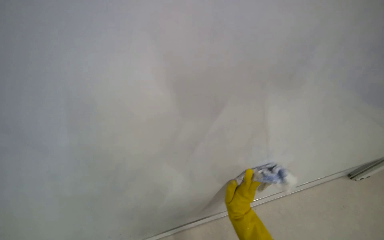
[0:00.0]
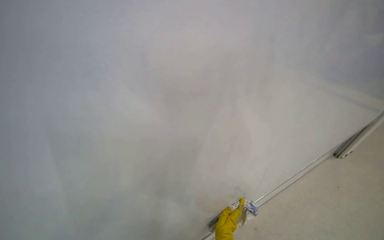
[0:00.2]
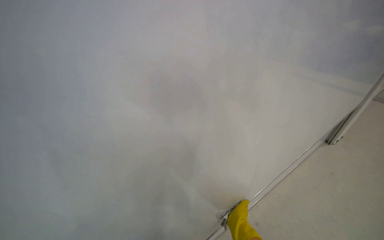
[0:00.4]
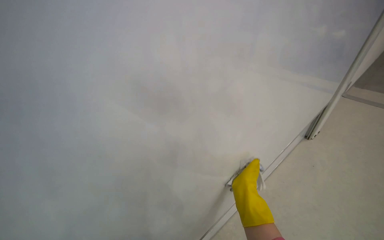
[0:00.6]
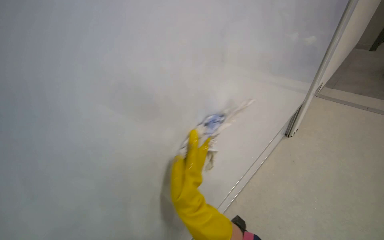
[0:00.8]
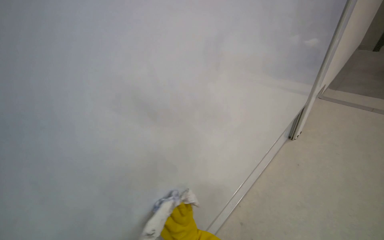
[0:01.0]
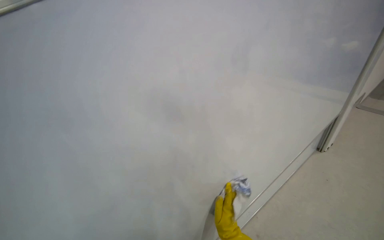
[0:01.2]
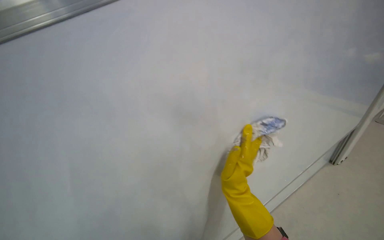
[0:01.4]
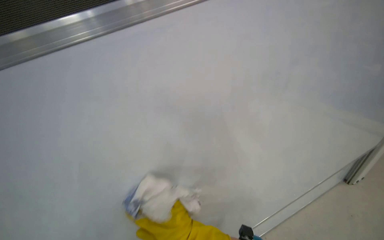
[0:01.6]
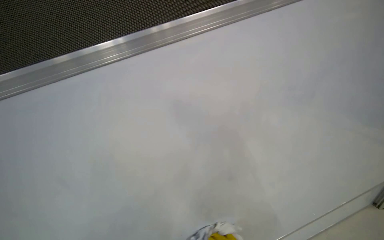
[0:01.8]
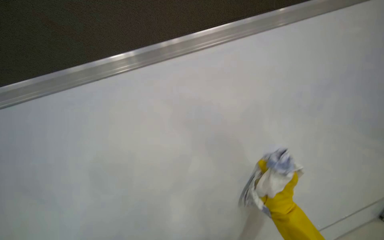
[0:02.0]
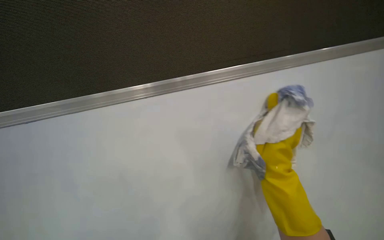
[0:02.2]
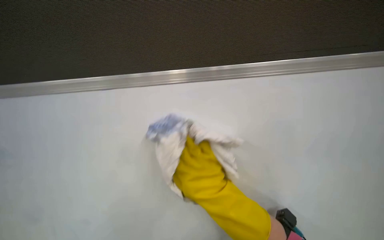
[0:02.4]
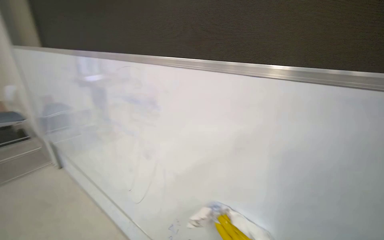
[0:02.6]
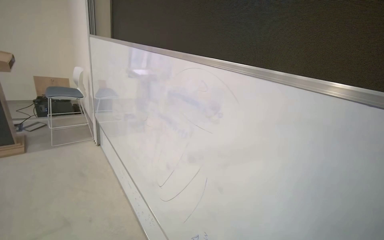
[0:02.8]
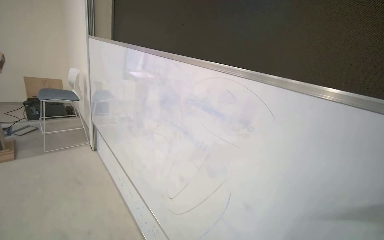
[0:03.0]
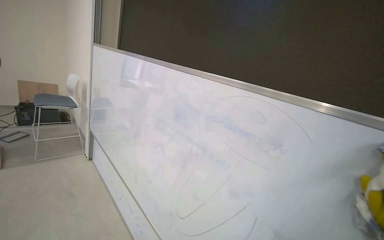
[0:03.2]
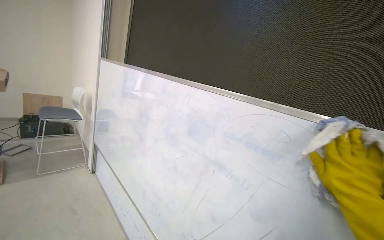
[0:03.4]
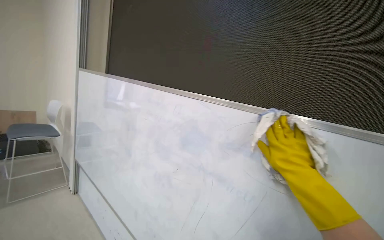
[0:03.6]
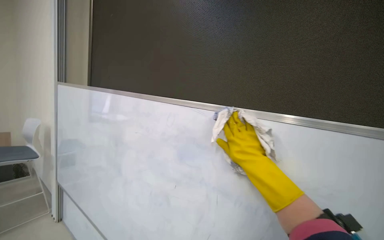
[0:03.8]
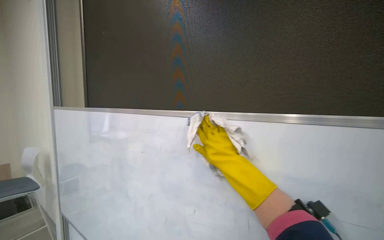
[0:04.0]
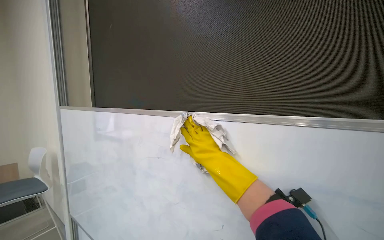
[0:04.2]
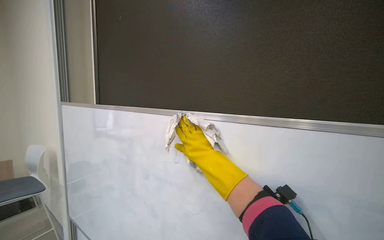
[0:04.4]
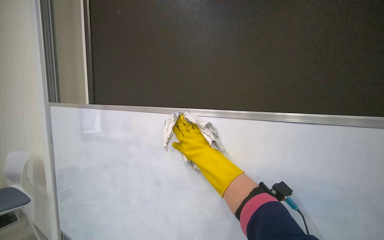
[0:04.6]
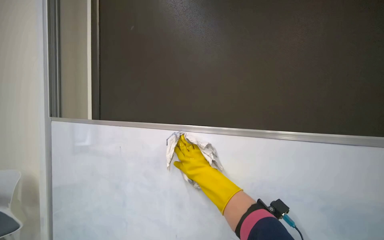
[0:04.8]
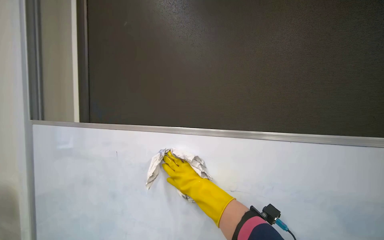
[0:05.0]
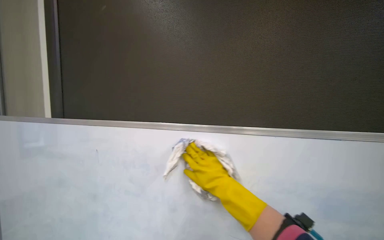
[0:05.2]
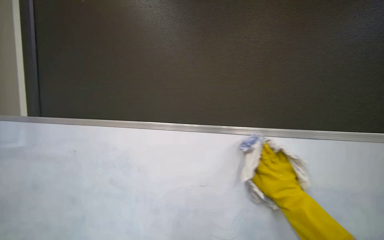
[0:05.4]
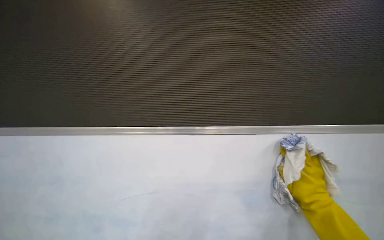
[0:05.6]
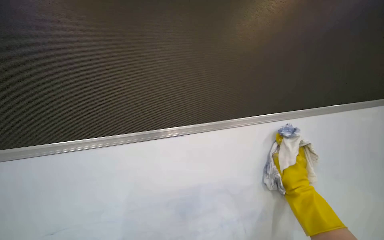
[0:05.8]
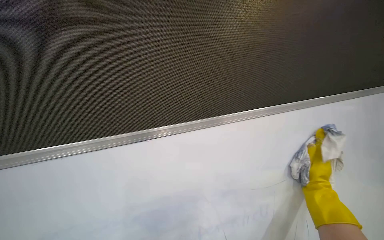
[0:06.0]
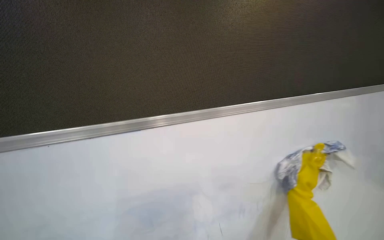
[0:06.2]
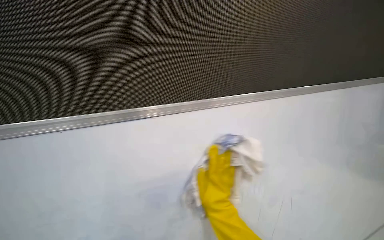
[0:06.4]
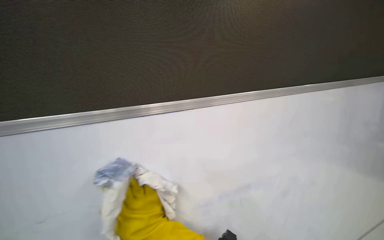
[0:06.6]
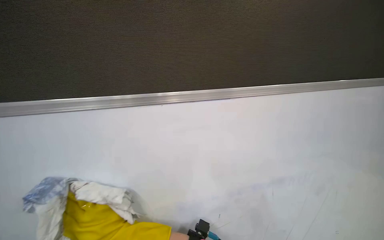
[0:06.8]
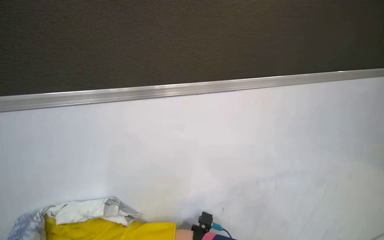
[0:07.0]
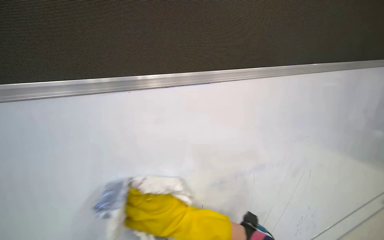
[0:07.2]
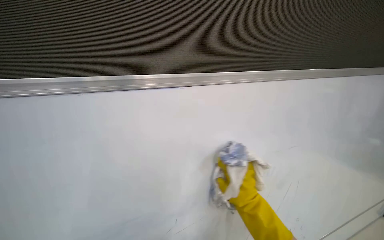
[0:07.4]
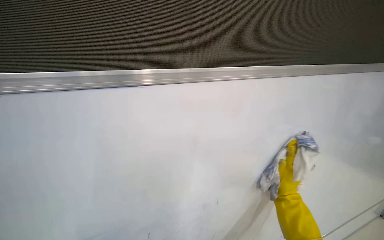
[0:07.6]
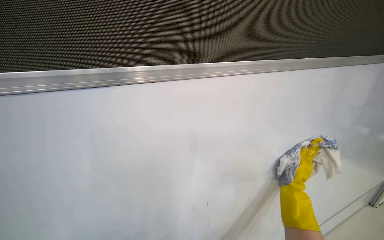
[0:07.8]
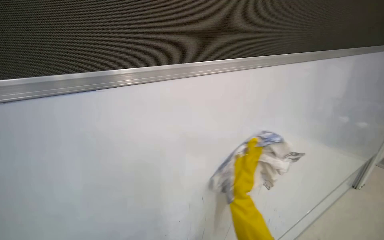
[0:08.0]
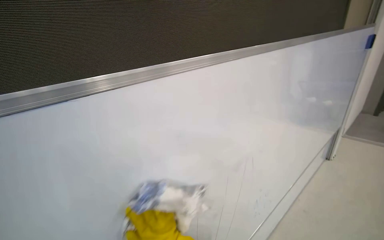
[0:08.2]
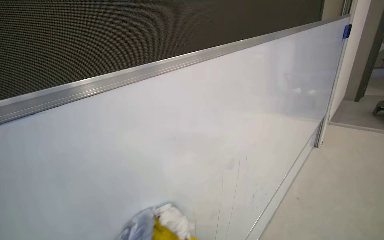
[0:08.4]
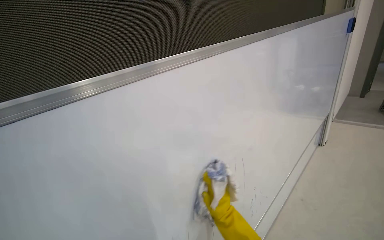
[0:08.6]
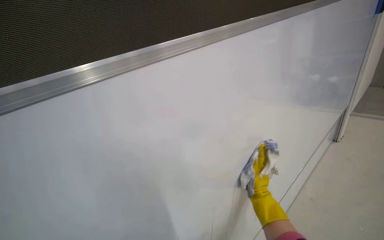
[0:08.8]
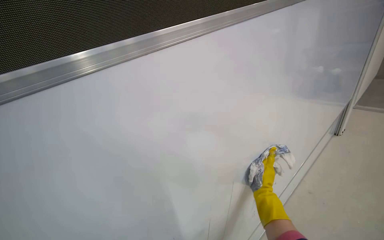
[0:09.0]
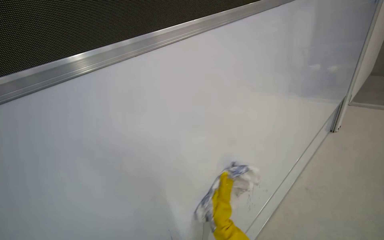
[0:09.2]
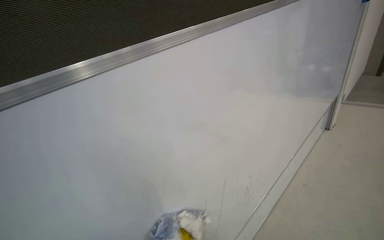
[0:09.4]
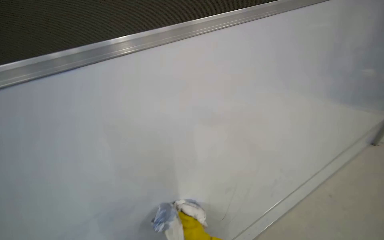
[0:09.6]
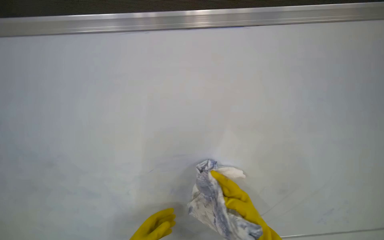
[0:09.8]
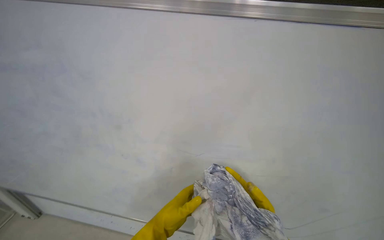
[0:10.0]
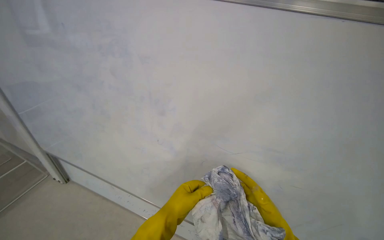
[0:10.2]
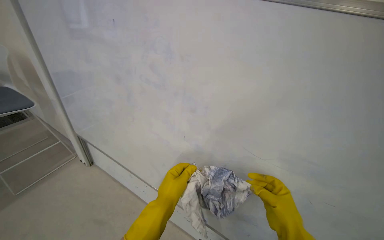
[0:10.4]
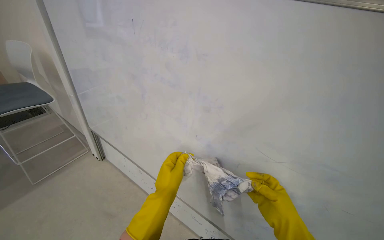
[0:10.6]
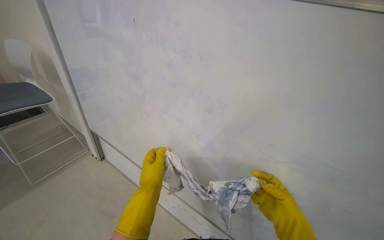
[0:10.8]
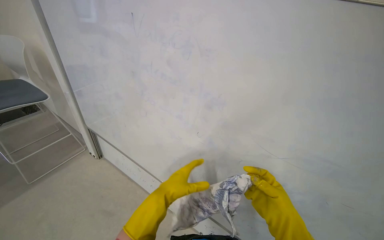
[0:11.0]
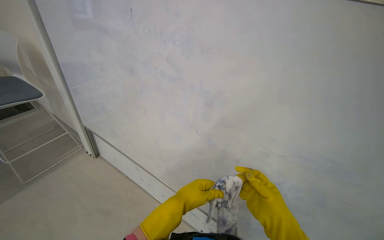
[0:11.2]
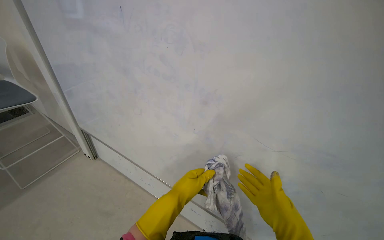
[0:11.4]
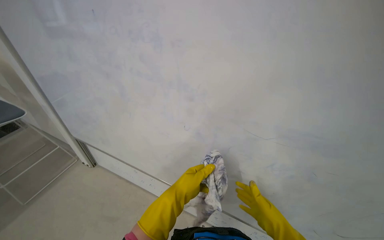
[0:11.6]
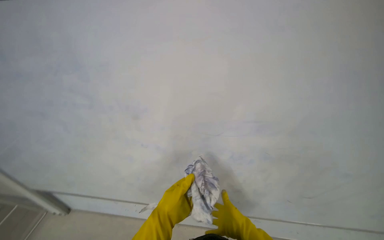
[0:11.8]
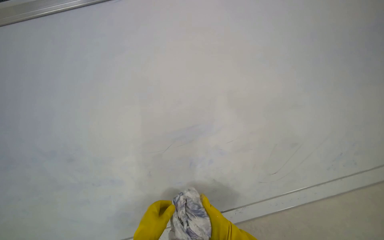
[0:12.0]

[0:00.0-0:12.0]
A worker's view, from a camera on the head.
Job: wiping surfaces.
The whole recording: Cleaning whiteboard surface. The worker cleans the whiteboard surface with a cloth.
0:01.6 to 0:03.0: The wearer's head swings about 40 degrees to the left. The wearer looks some 20 degrees further upward.
0:03.0 to 0:04.4: The view tilts roughly 15 degrees upward.
0:04.4 to 0:06.0: The view pans to the right by some 25 degrees. The camera pitches downward, by approximately 15 degrees.
0:07.6 to 0:09.0: The view tips downward by about 20 degrees.

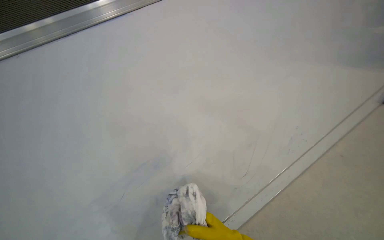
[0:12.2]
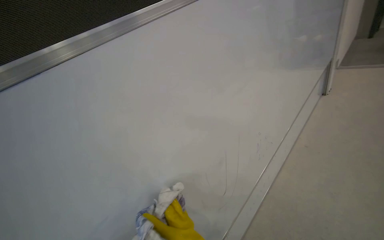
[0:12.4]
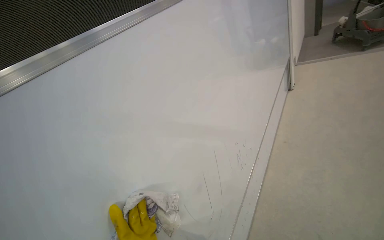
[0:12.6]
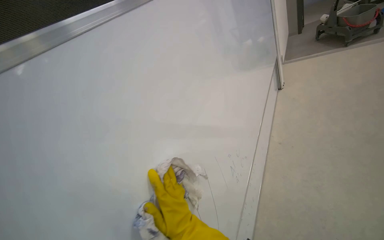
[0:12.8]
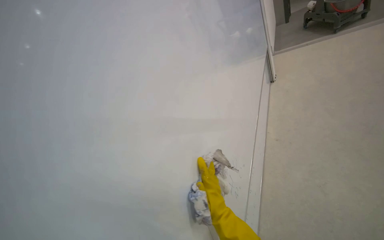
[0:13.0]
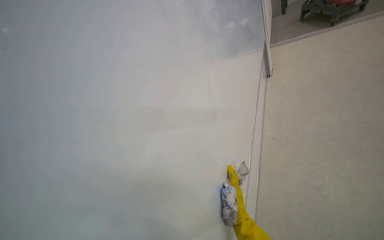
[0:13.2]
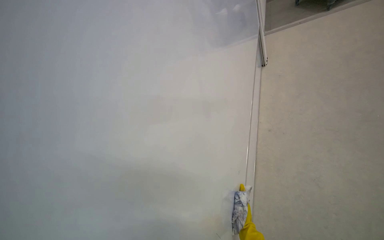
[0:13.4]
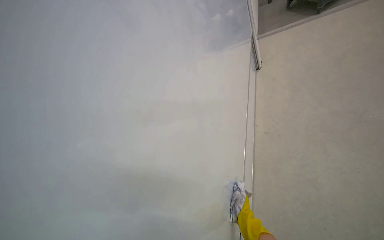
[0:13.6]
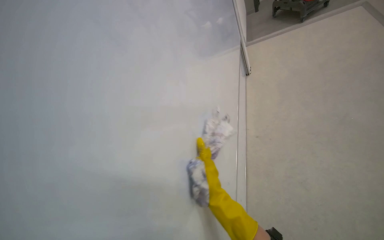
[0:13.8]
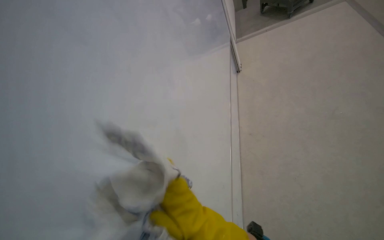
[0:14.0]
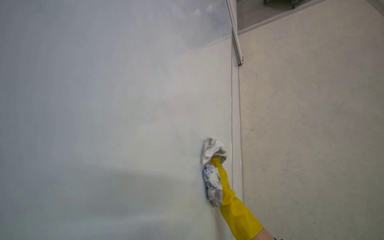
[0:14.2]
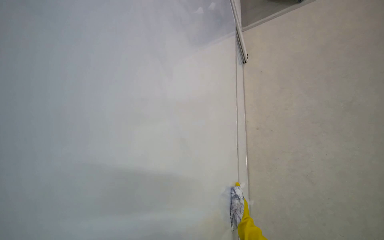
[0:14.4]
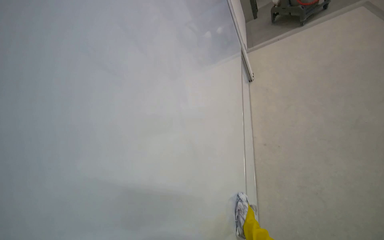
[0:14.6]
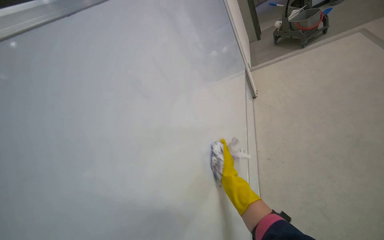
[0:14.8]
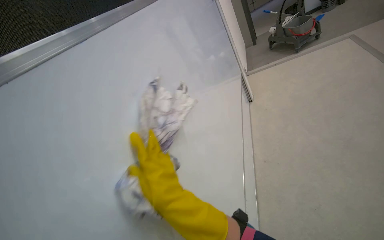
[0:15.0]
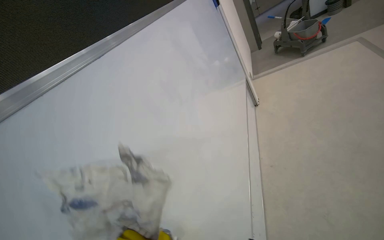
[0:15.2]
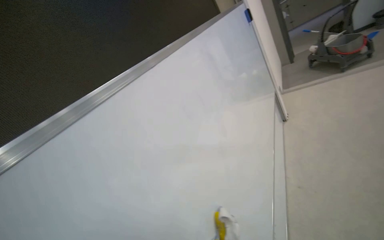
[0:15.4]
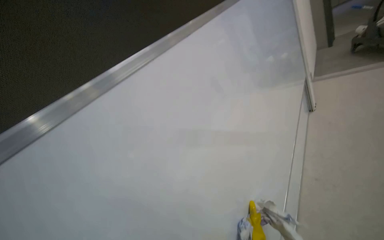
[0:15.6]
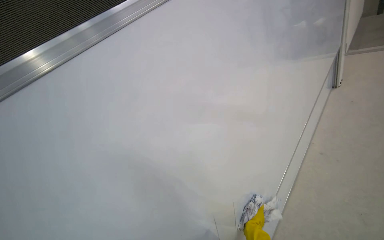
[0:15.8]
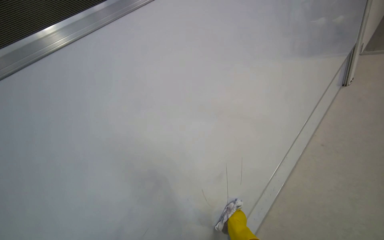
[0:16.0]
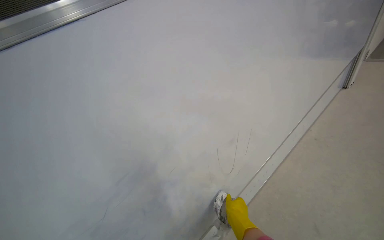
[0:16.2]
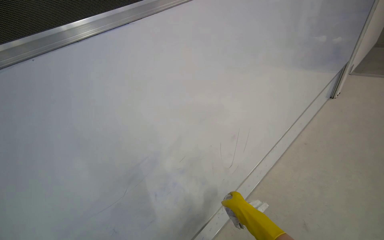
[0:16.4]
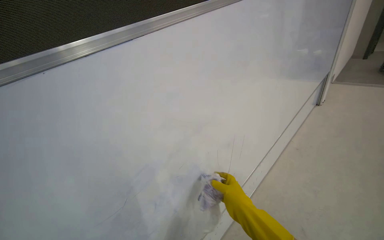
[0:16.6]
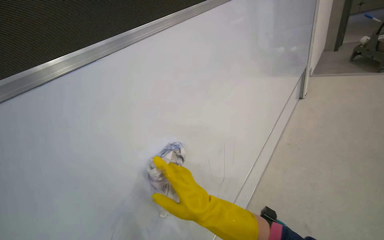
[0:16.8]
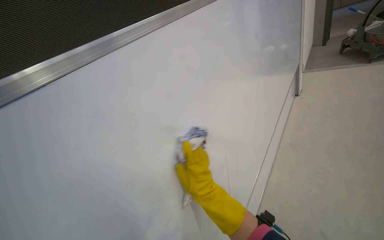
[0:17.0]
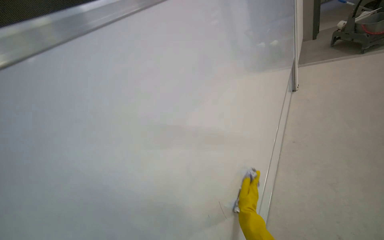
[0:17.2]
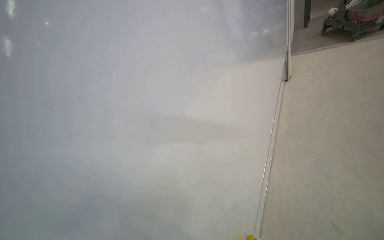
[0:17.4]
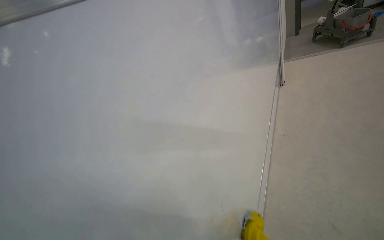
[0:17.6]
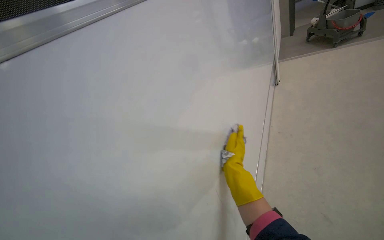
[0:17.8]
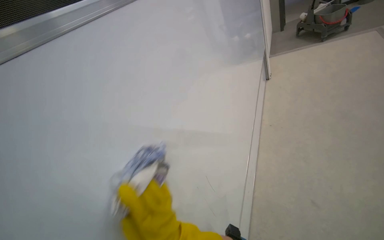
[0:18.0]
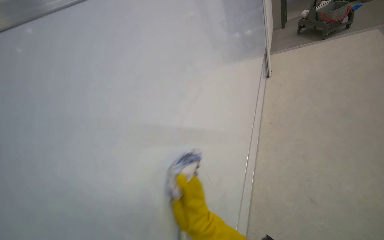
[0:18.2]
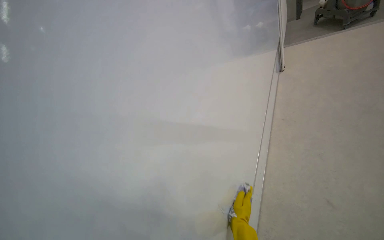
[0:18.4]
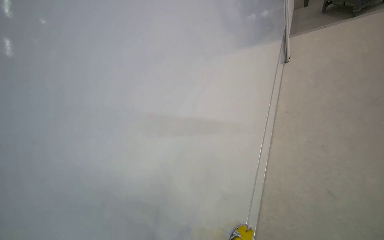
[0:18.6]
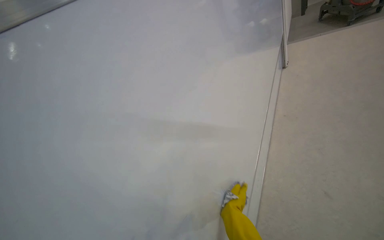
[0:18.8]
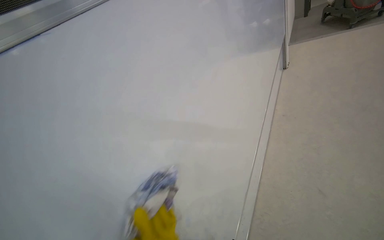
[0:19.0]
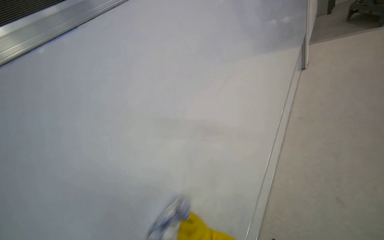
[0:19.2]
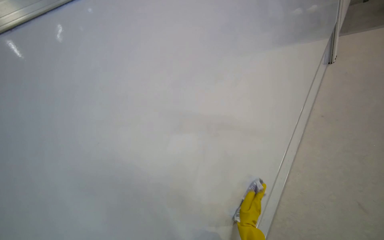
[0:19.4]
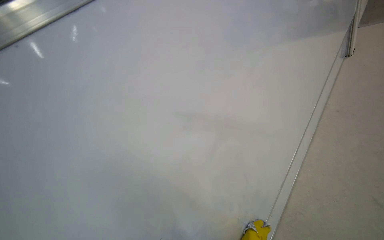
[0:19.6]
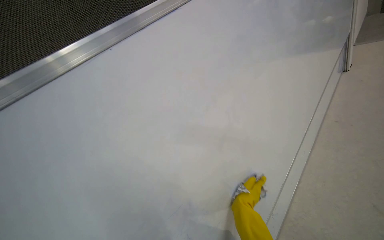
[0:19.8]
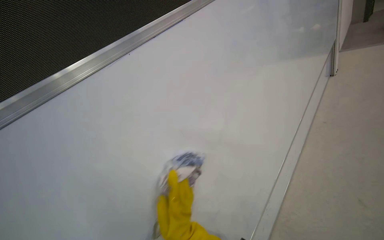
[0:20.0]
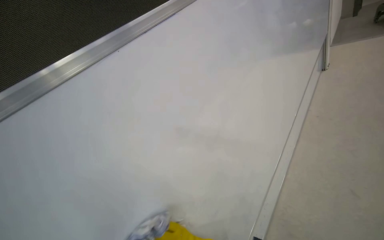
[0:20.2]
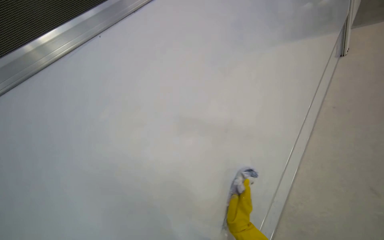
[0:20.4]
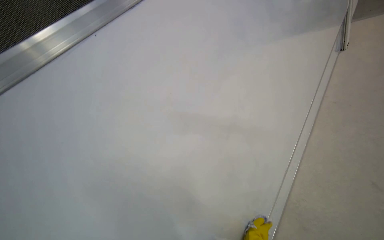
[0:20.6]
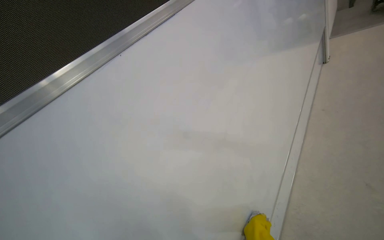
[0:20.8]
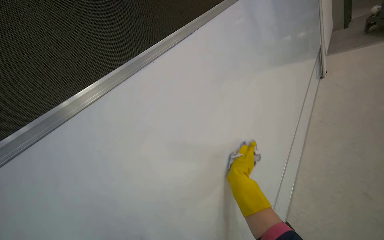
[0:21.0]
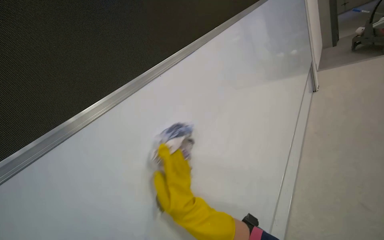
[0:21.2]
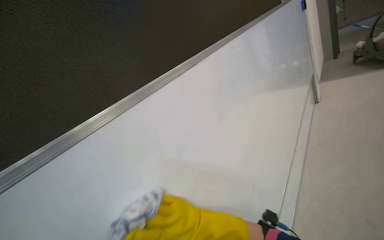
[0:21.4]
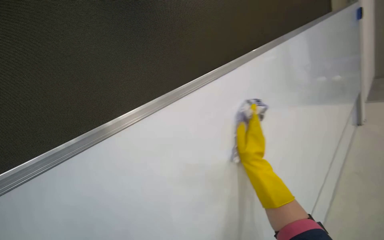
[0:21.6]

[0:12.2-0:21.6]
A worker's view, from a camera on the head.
Job: wiping surfaces.
The whole recording: Cleaning whiteboard surface. The worker cleans the whiteboard surface with a cloth.
0:12.2 to 0:13.8: The head rotates about 25 degrees to the right.
0:13.8 to 0:15.4: The view tips upward by roughly 10 degrees.
